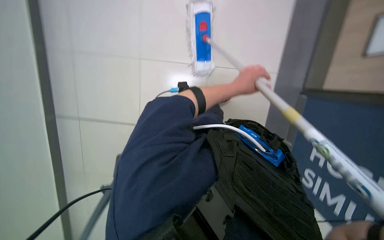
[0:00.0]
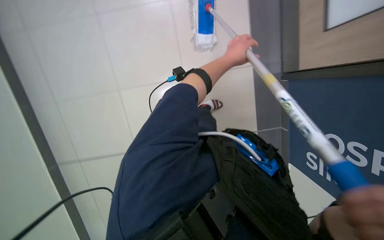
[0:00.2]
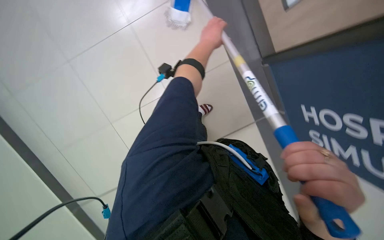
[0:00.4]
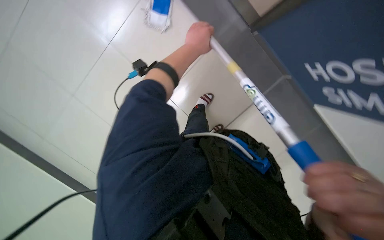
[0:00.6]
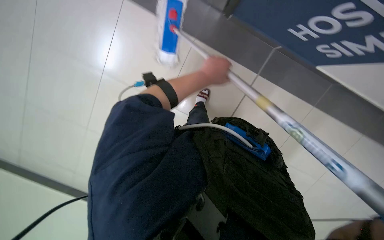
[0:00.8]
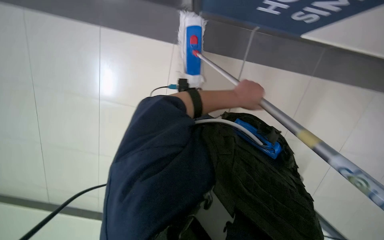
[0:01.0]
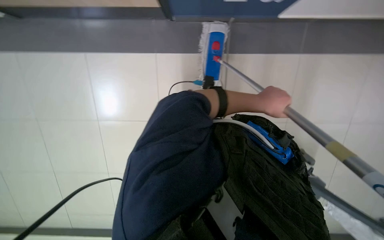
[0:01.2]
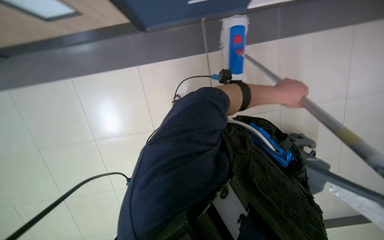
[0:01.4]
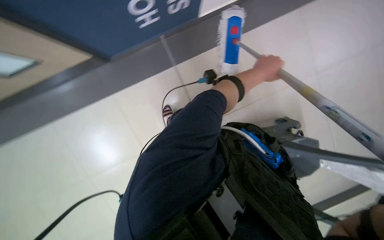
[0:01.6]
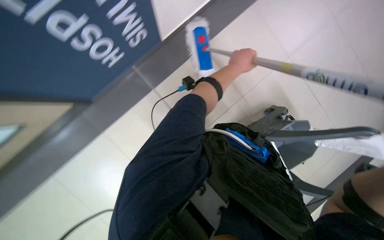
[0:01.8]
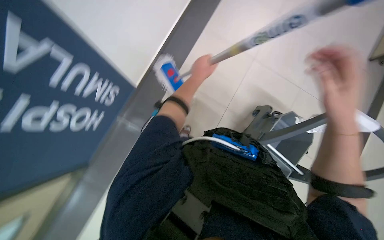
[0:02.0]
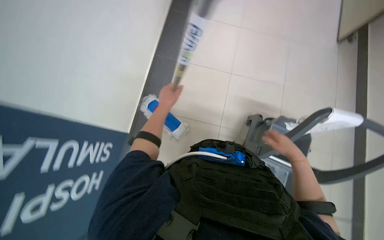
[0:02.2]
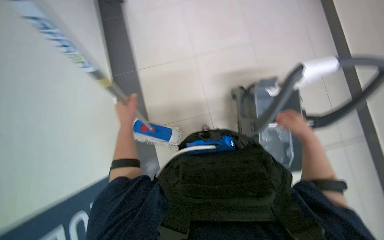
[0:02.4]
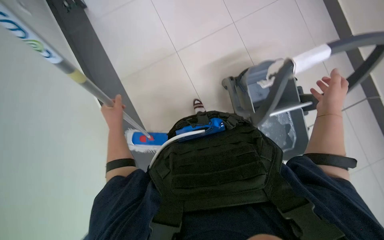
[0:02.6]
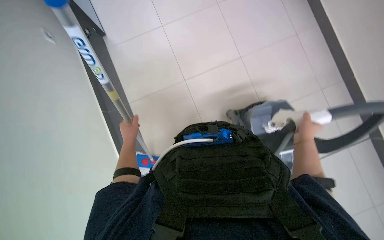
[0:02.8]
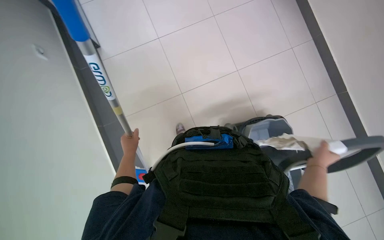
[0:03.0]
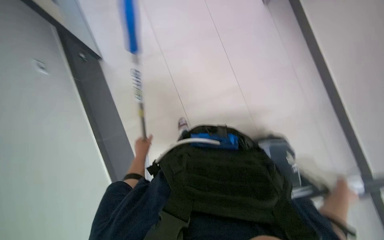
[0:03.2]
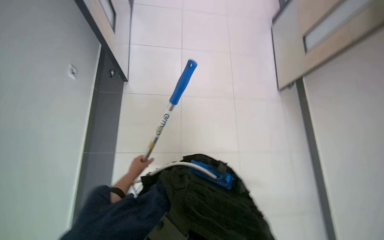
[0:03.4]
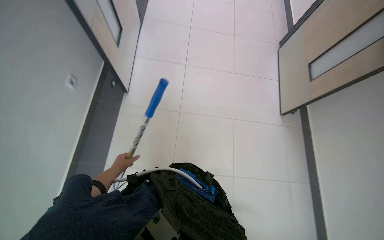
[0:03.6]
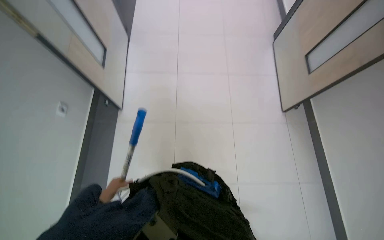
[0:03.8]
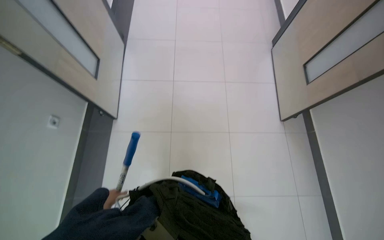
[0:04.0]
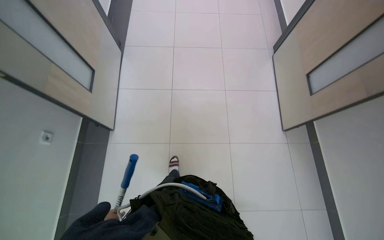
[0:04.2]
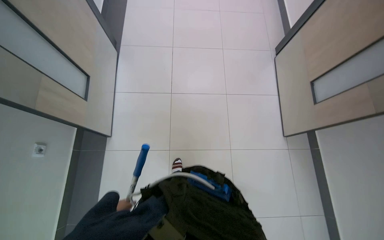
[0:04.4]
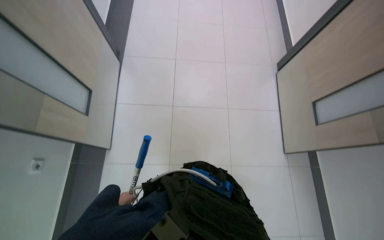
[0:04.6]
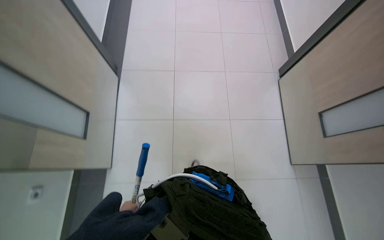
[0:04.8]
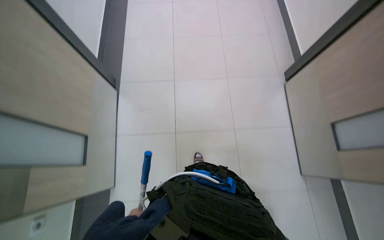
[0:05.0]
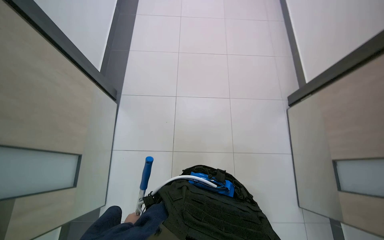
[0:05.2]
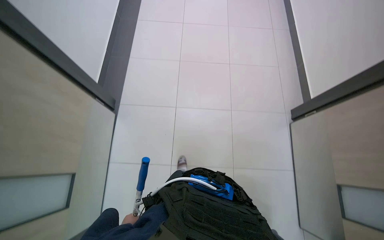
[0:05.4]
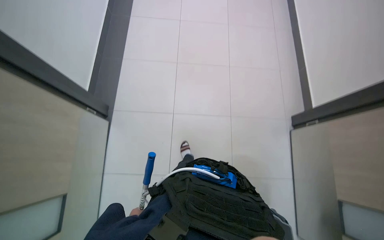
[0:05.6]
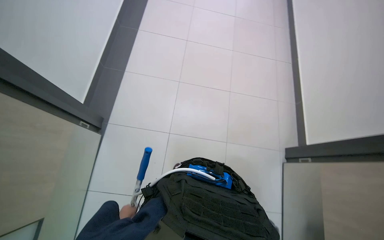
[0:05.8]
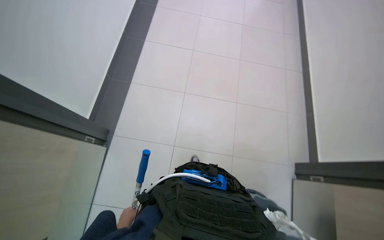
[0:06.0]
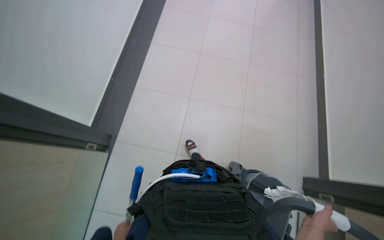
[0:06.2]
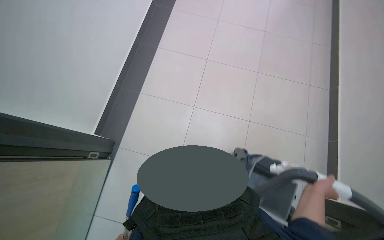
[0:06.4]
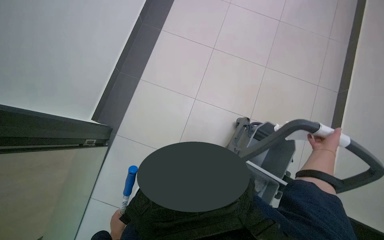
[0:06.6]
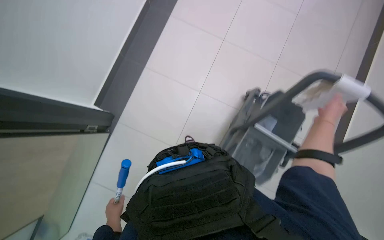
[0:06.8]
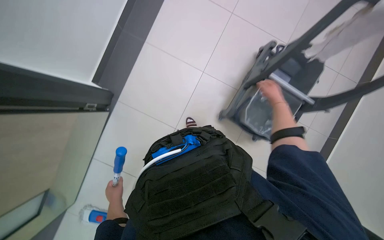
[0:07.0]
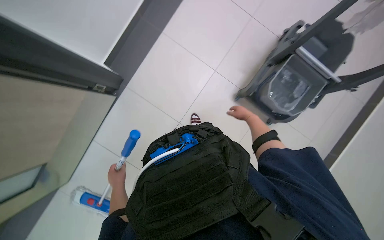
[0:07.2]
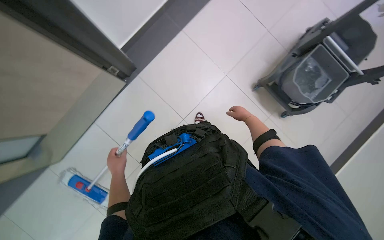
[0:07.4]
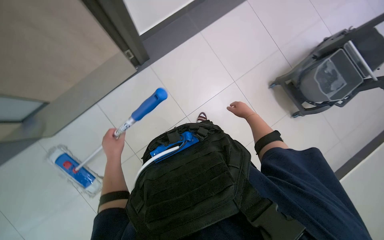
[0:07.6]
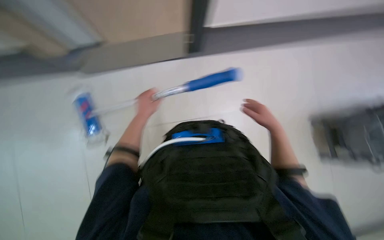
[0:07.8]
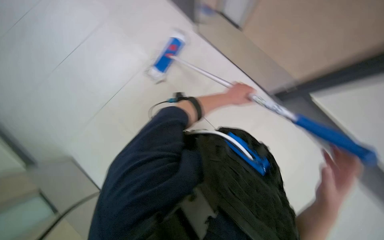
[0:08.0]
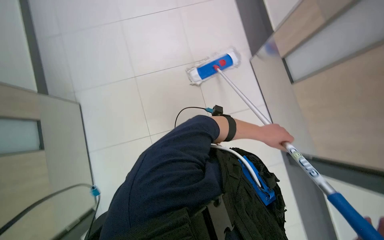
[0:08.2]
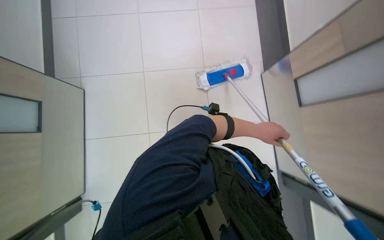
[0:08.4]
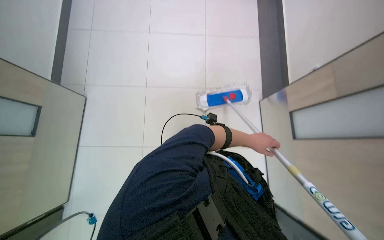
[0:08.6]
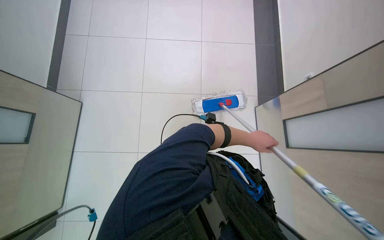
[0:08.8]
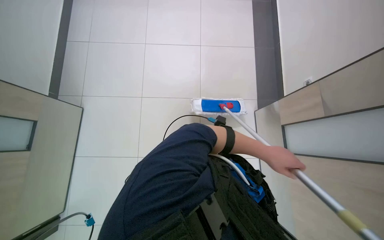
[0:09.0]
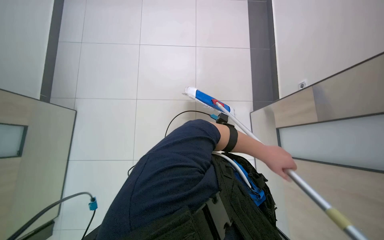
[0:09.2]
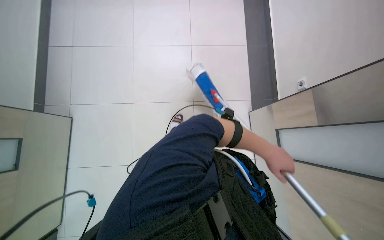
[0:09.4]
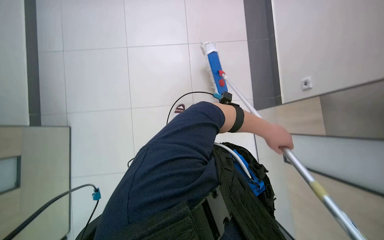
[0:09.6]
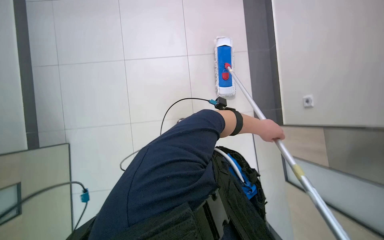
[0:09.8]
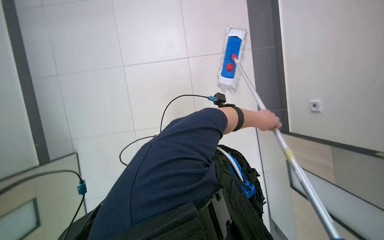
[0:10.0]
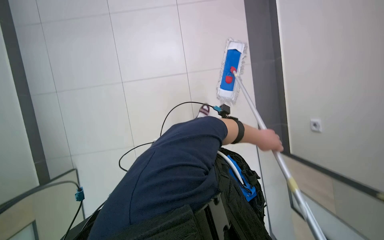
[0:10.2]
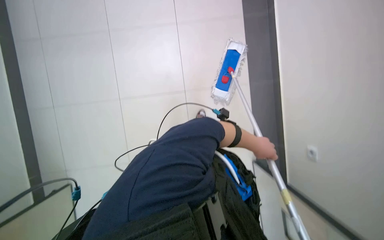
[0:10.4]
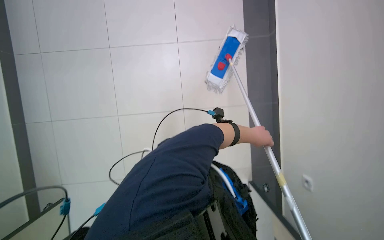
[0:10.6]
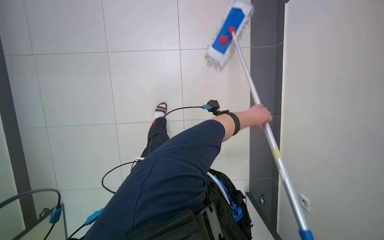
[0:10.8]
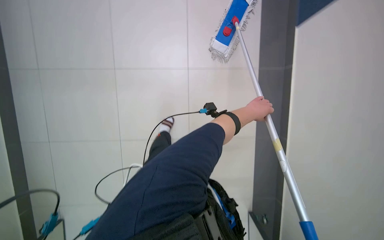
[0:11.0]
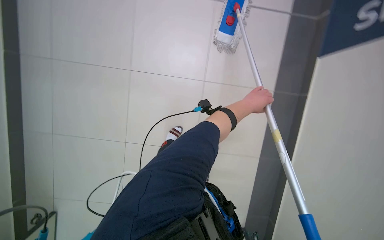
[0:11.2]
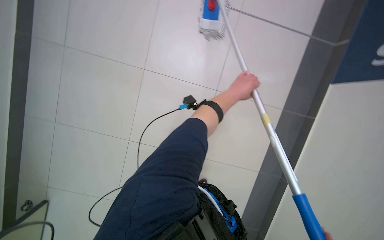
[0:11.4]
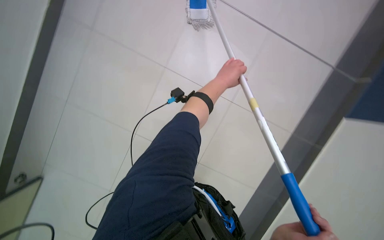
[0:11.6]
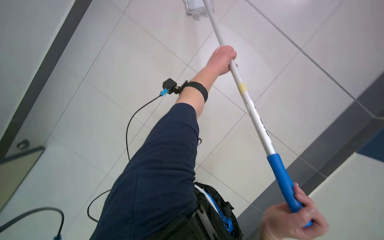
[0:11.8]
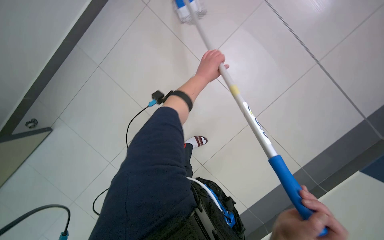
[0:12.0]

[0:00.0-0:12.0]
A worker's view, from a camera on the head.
Job: mopping floor.
The whole recording: Mopping tiled floor. The worker mops the tiled floor, occasionally moving the mop bucket and cleaning the mop head.
0:01.6 to 0:03.0: The wearer looks roughly 15 degrees further upward. The scene turns about 70 degrees counterclockwise in the picture.
0:03.0 to 0:04.4: The view tips upward by approximately 15 degrees. The left hand shifts about 25 cm farther from the camera.
0:04.4 to 0:06.0: The wearer moves about 1 m.
0:06.0 to 0:07.6: The wearer looks approximately 25 degrees further to the left. The view tips downward by roughly 15 degrees.
0:07.6 to 0:09.0: The wearer looks roughly 15 degrees further upward. The scene rotates clockwise by roughly 50 degrees.
0:10.4 to 0:12.0: The view swings some 20 degrees to the left. The view tips downward by some 25 degrees.

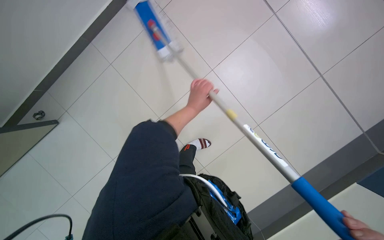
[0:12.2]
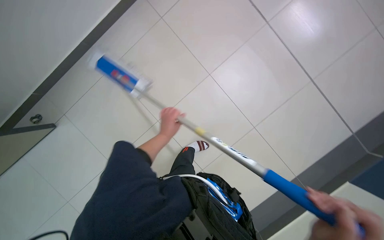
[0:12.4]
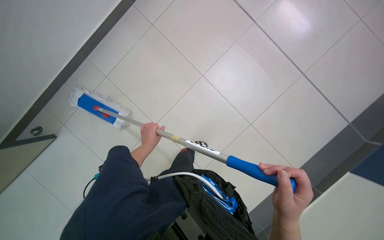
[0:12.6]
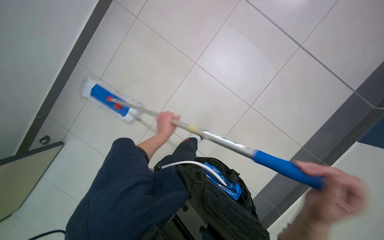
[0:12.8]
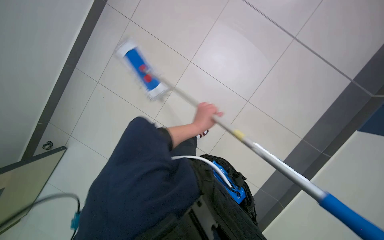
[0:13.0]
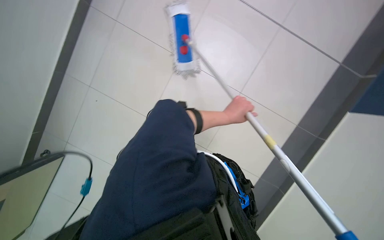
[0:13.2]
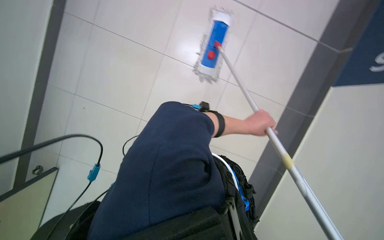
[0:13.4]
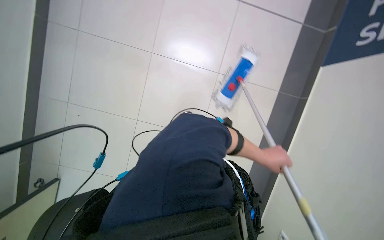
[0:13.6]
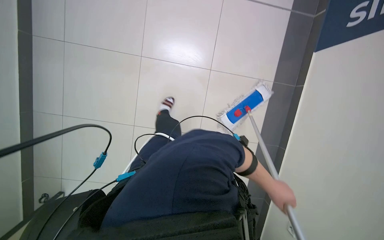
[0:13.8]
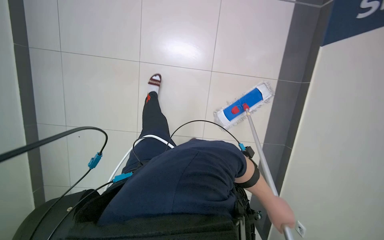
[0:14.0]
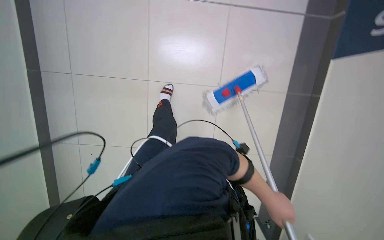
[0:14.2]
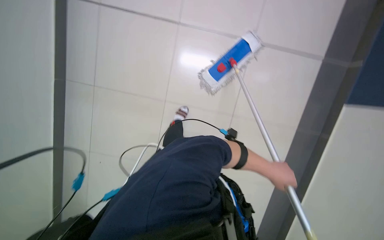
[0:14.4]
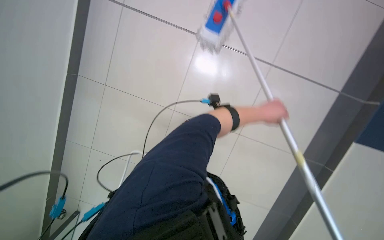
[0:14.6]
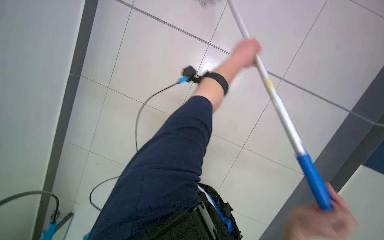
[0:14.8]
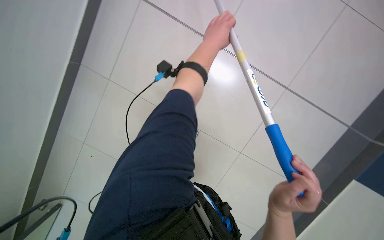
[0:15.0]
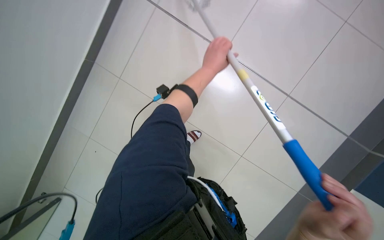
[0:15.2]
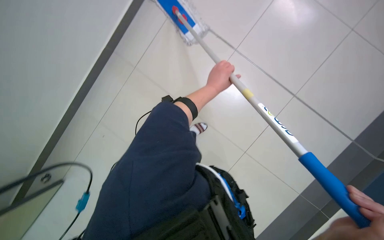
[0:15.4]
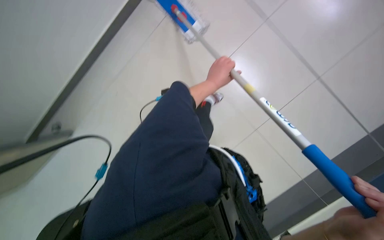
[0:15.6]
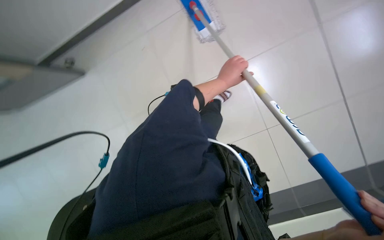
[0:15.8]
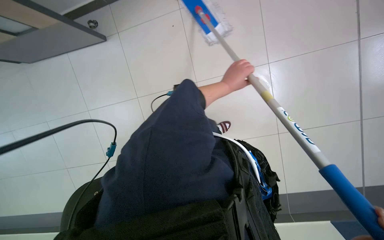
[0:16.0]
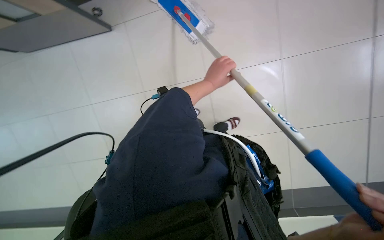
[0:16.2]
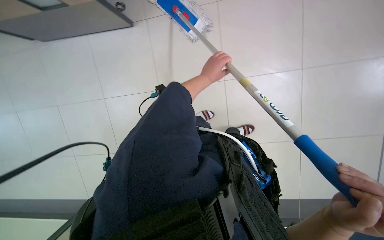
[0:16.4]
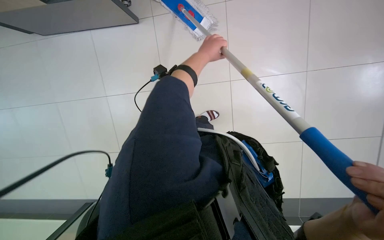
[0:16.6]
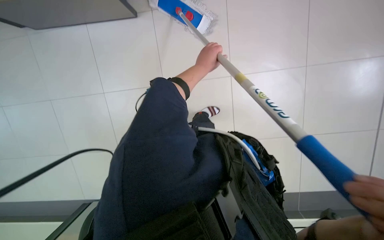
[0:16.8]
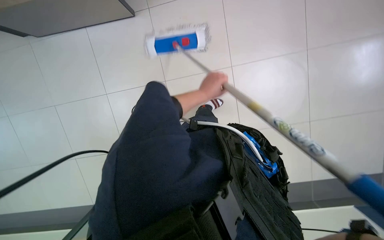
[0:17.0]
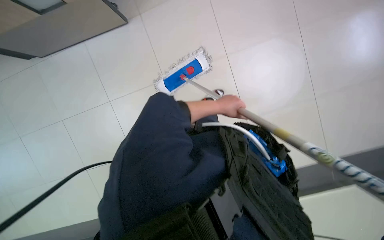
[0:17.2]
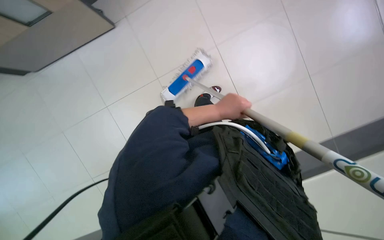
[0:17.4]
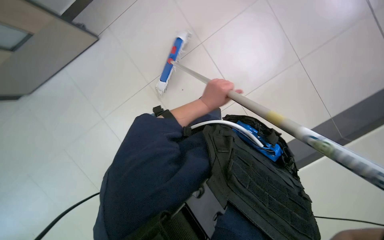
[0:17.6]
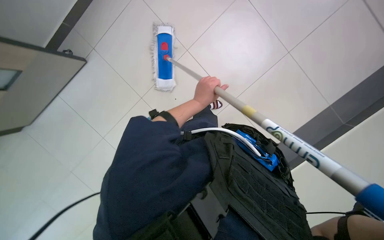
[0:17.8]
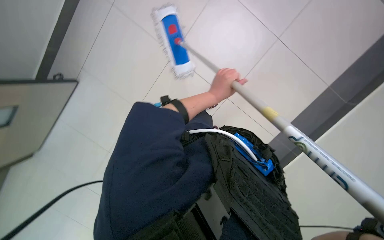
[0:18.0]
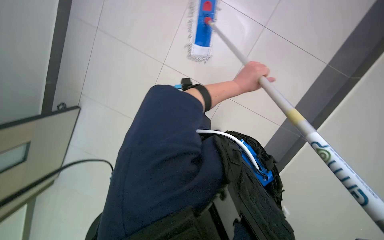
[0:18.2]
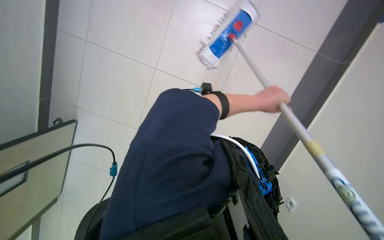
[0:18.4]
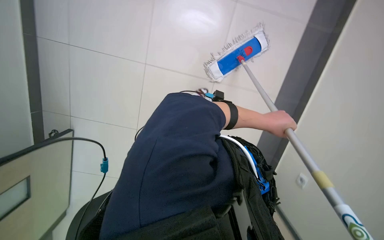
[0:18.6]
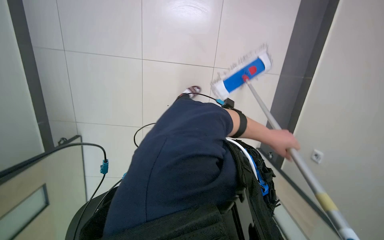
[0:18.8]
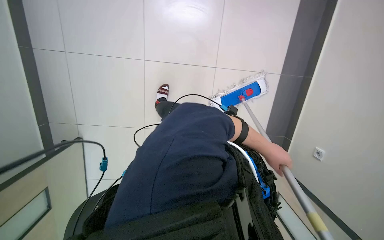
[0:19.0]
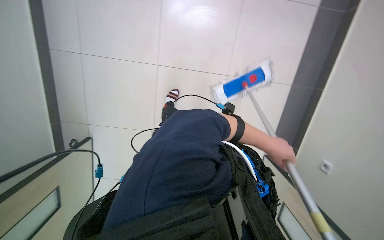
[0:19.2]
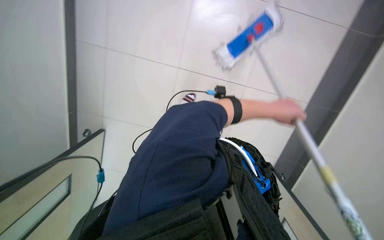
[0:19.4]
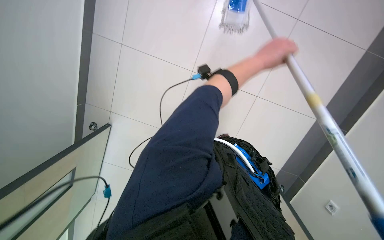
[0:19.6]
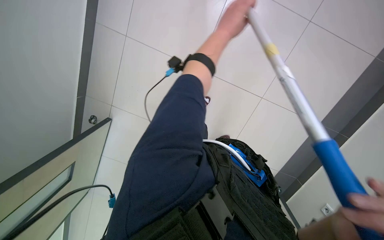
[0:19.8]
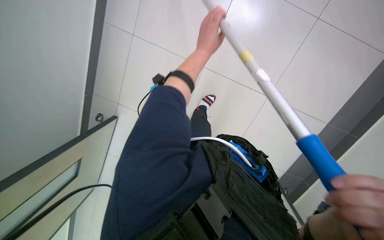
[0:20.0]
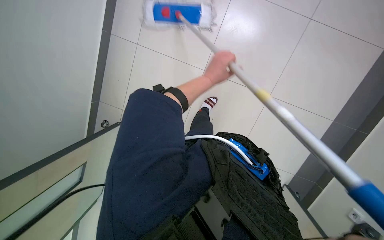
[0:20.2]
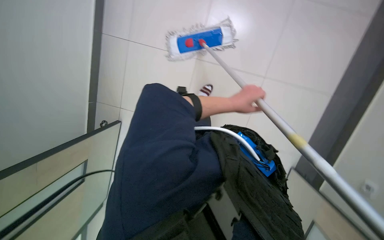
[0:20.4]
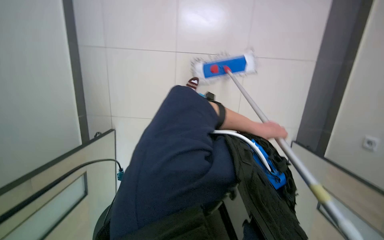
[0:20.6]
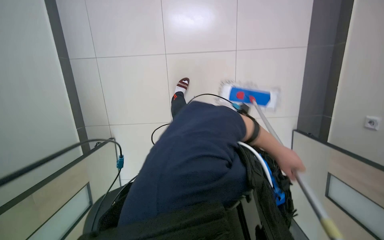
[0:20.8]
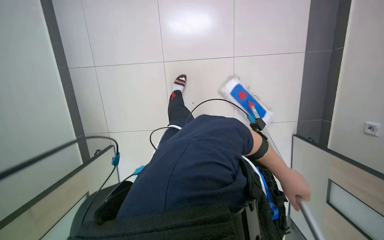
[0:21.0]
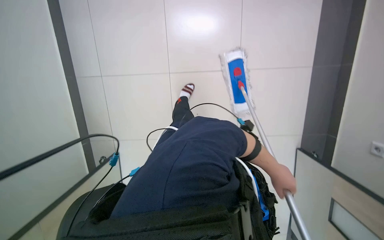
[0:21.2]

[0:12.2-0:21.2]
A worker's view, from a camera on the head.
Job: mopping floor.
The whole recording: Mopping tiled floor. The worker mops the tiled floor, occasionally moving the mop bucket and cleaning the mop head.
0:12.2 to 0:13.8: The left hand shifts about 40 cm to the right and down the picture.
0:13.8 to 0:15.2: The left hand moves up the picture, about 35 cm.
0:16.6 to 0:18.2: The left hand is displaced to the right and down the picture by some 20 cm.
